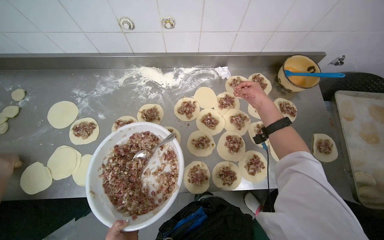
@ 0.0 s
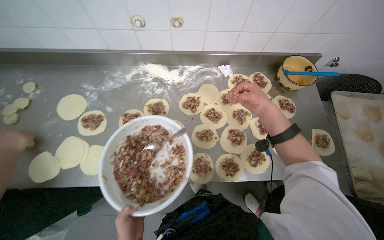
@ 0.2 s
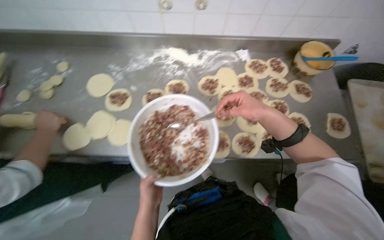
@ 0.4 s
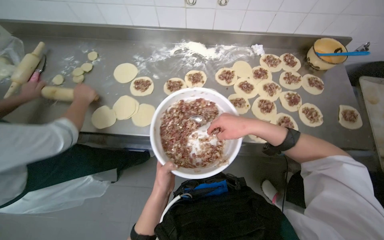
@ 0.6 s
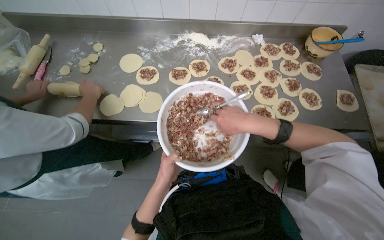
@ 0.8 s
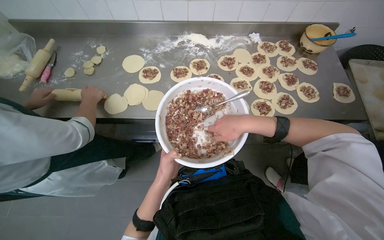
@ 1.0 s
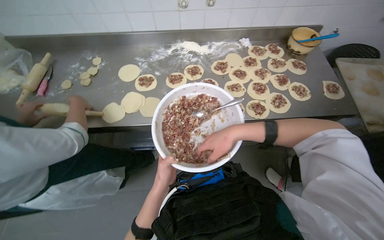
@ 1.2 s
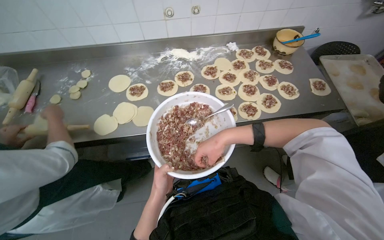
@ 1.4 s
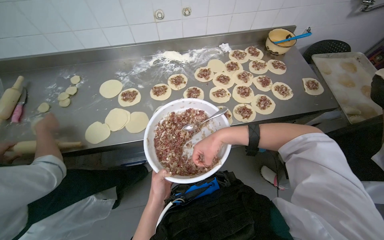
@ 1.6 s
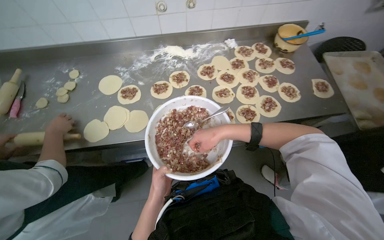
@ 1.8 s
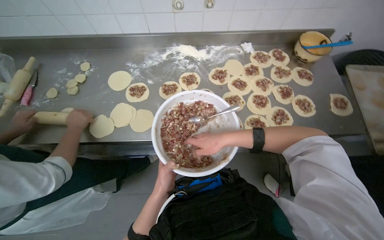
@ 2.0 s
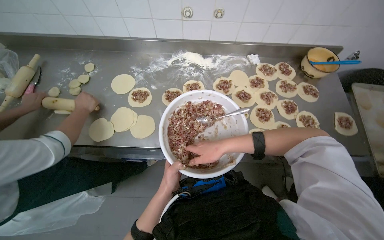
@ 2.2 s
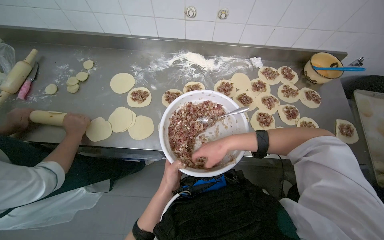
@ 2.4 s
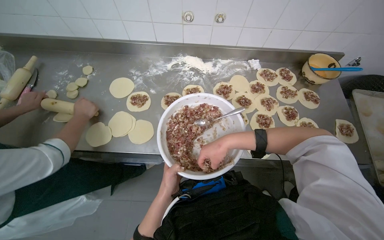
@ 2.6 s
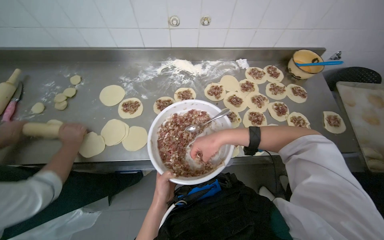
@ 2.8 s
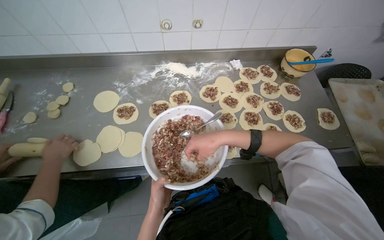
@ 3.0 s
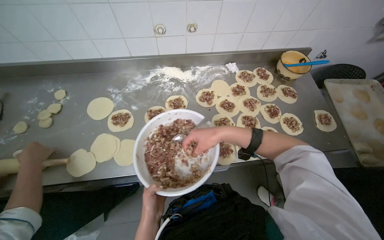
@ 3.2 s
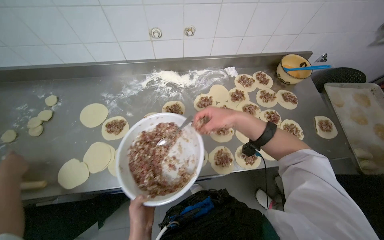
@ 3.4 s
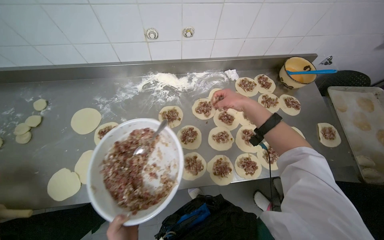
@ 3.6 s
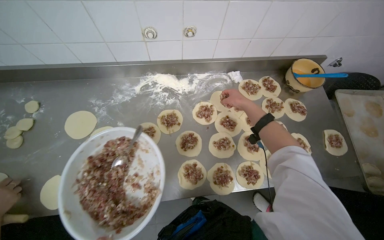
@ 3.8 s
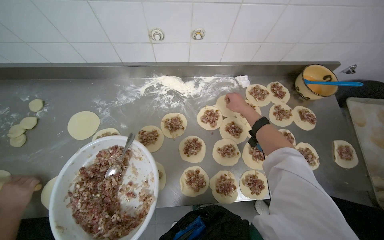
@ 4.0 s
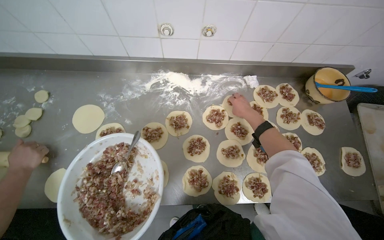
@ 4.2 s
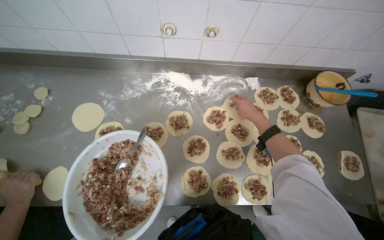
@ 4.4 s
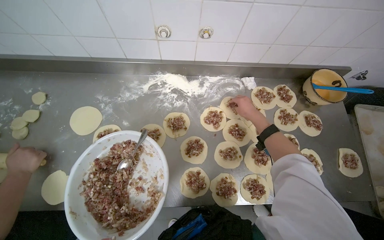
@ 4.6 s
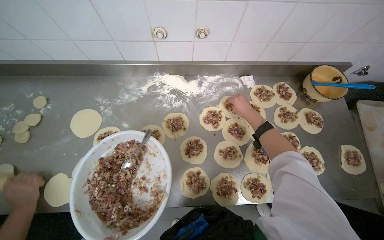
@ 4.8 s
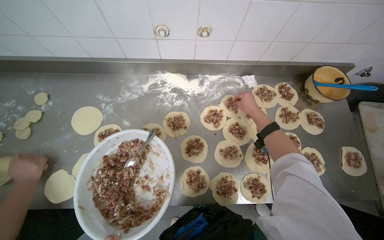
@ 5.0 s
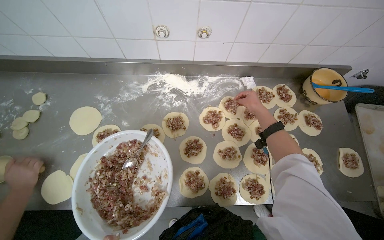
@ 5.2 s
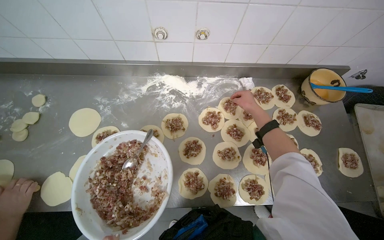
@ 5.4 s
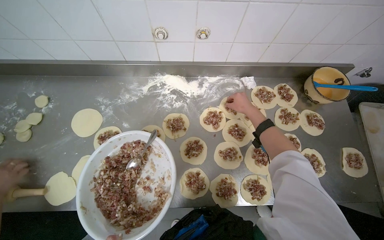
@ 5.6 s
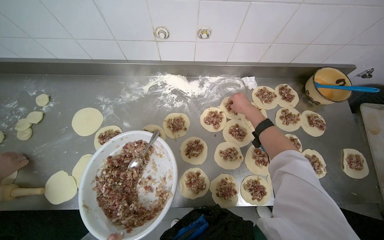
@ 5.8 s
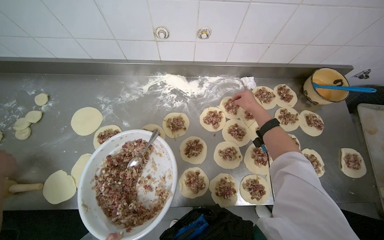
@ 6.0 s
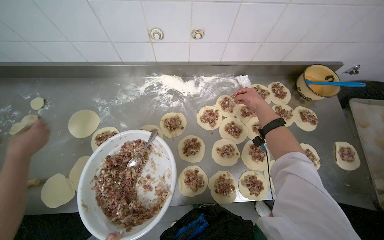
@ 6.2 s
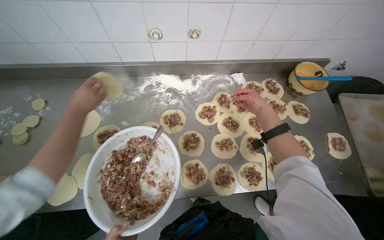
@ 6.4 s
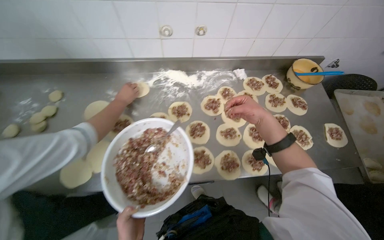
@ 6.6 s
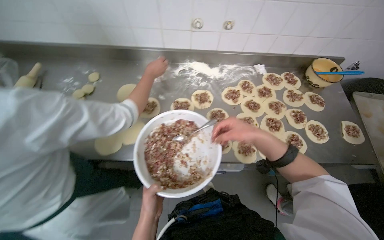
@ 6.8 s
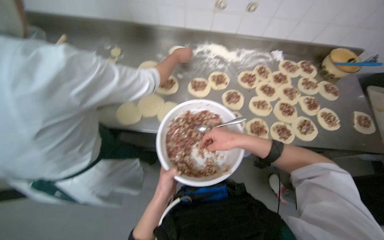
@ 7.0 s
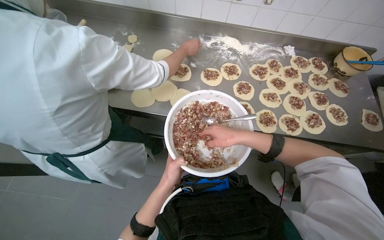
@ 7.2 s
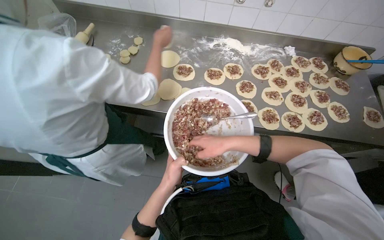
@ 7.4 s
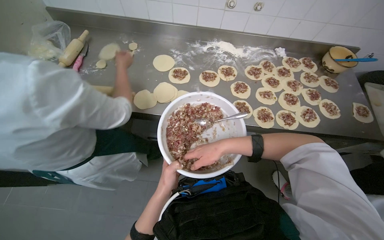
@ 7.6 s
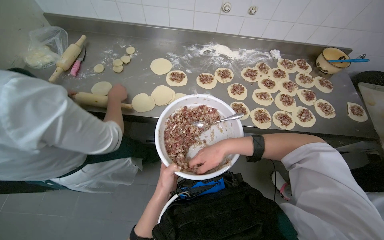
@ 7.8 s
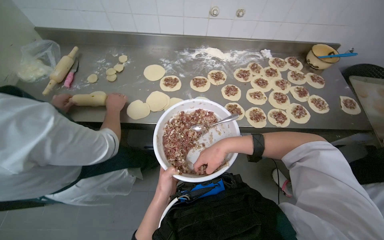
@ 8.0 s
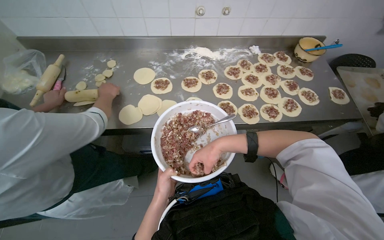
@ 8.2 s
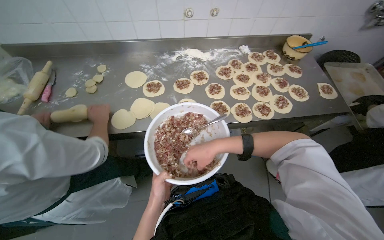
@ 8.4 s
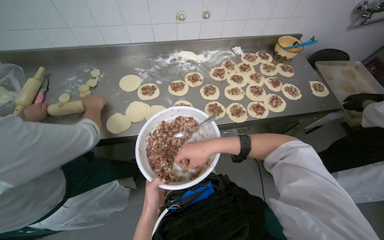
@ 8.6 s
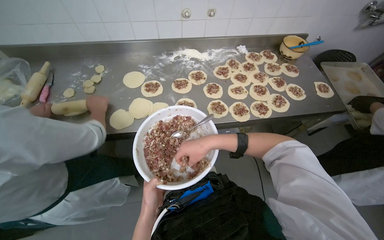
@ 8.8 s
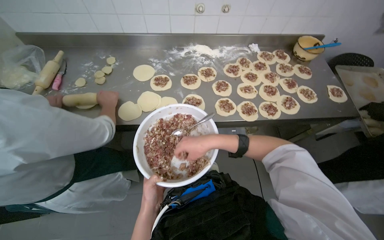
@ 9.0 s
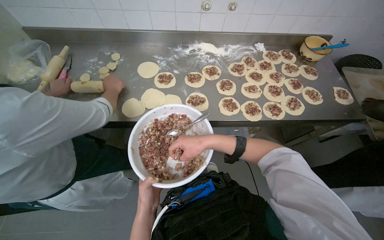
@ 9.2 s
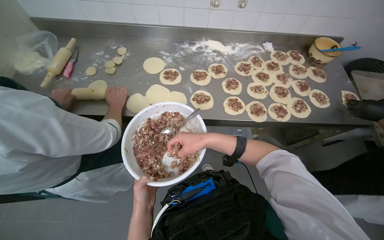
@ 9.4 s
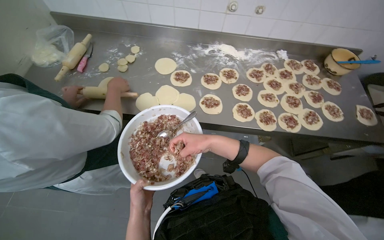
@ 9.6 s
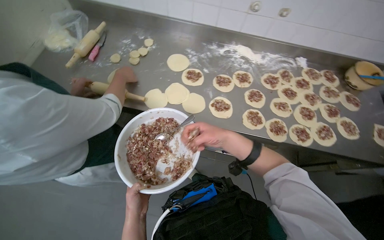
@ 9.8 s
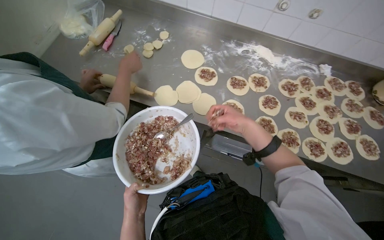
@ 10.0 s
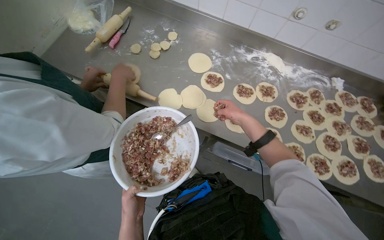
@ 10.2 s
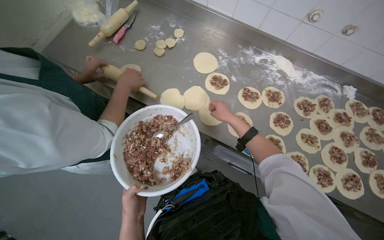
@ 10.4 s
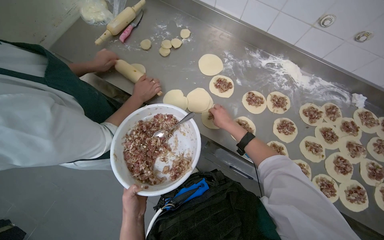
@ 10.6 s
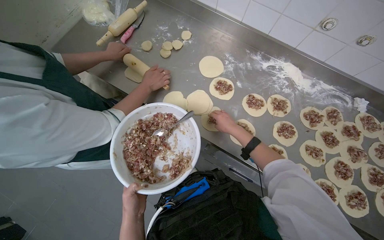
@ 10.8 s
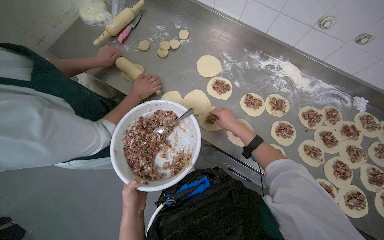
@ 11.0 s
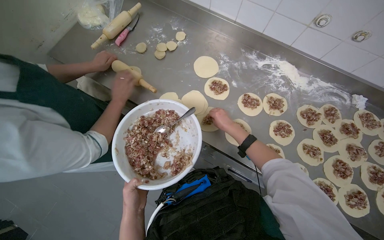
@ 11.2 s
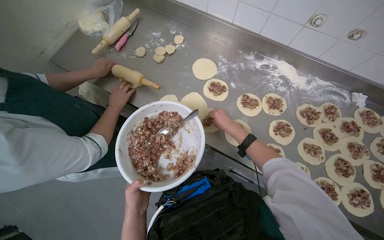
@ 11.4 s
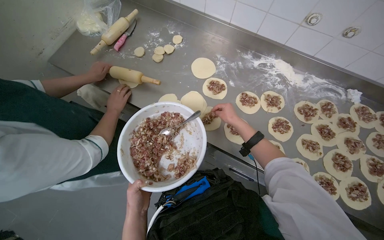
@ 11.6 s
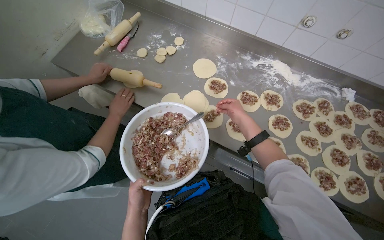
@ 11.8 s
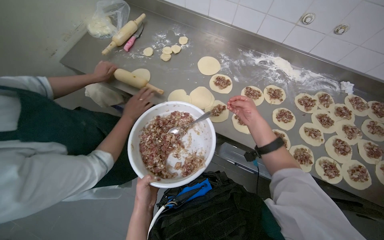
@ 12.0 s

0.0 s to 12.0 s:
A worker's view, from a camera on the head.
Job: preparing food.
The whole recording: Placing filling onto dough circles. The worker scoops meat filling from a bowl and places it onto flattened dough circles.
0.0 to 1.6 s: The camera is carried about 40 cm.
3.0 to 4.4 s: The right hand goes roughly 35 cm up the picture, farther from the camera and to the right.
6.0 to 7.6 s: The wearer moves roughly 50 cm.
9.0 to 10.4 s: Everything in view rotates about 30 degrees clockwise. The right hand moves farther from the camera and up the picture, about 35 cm.
10.4 to 12.0 s: The right hand shifts roughly 10 cm nearer to the camera.

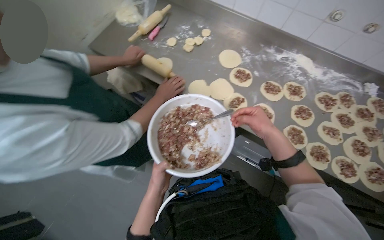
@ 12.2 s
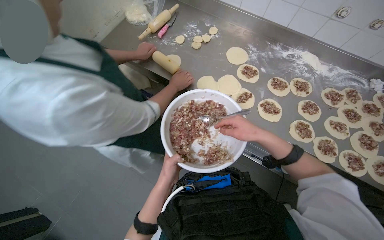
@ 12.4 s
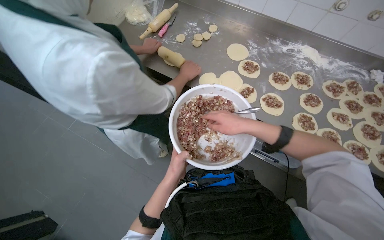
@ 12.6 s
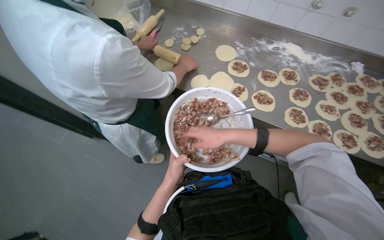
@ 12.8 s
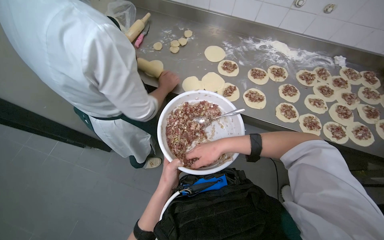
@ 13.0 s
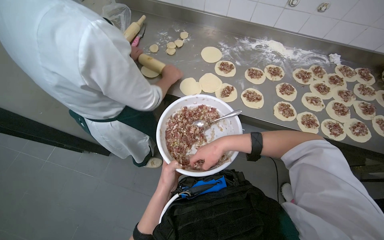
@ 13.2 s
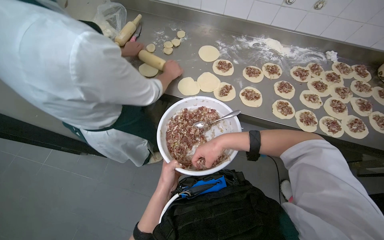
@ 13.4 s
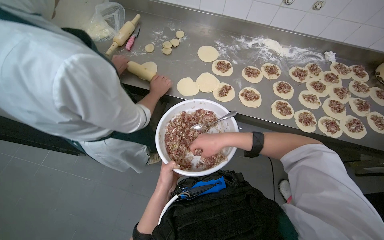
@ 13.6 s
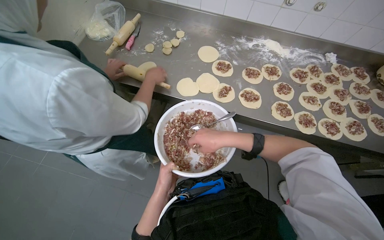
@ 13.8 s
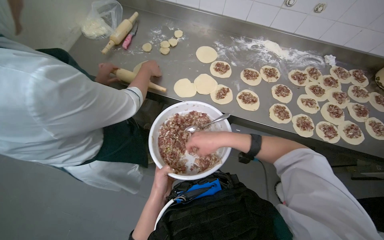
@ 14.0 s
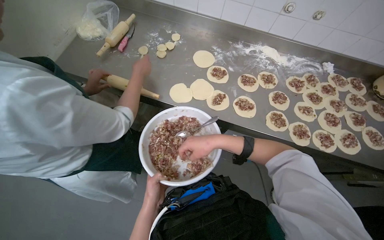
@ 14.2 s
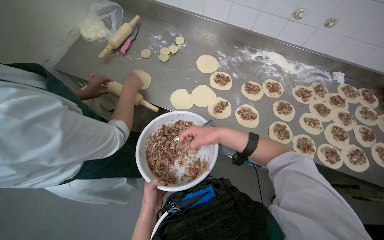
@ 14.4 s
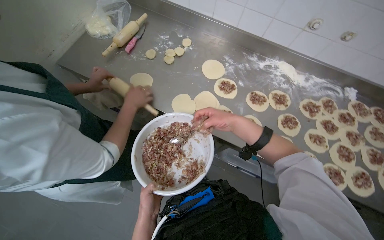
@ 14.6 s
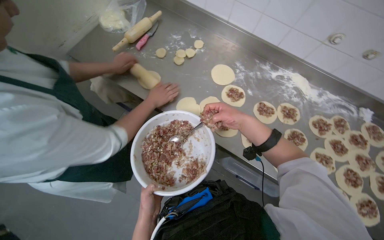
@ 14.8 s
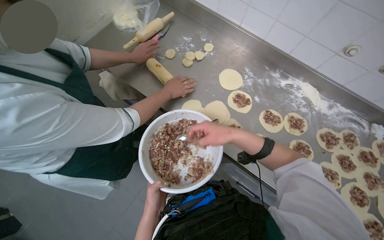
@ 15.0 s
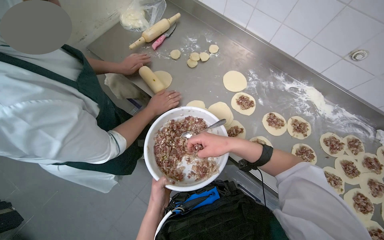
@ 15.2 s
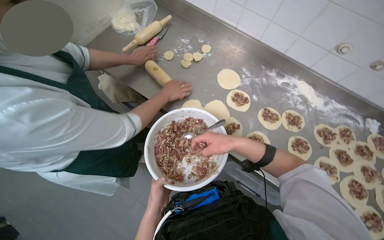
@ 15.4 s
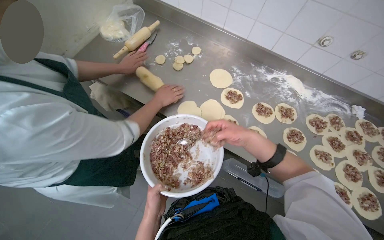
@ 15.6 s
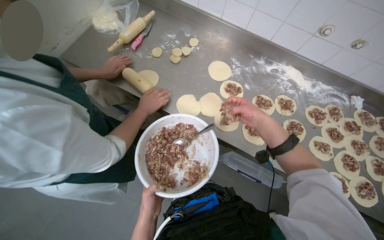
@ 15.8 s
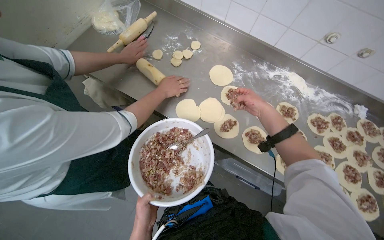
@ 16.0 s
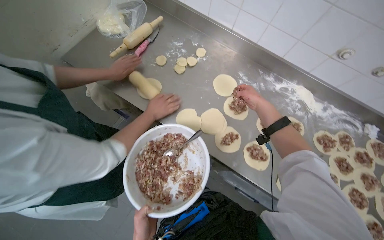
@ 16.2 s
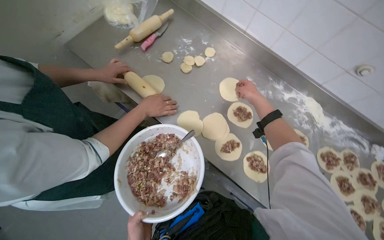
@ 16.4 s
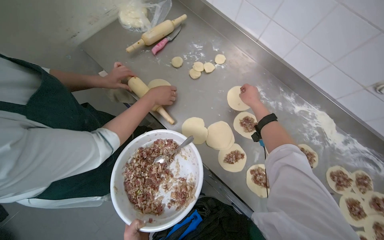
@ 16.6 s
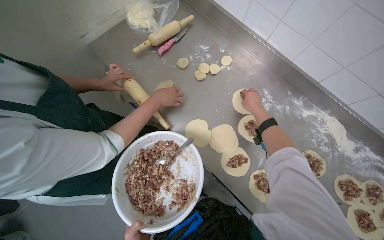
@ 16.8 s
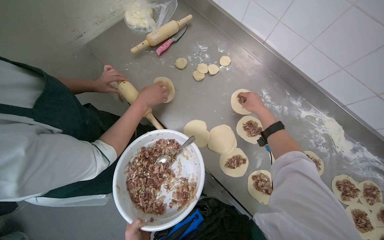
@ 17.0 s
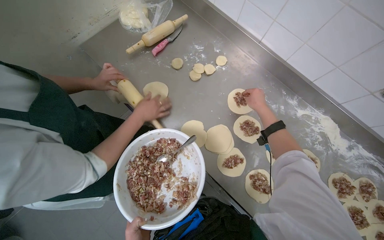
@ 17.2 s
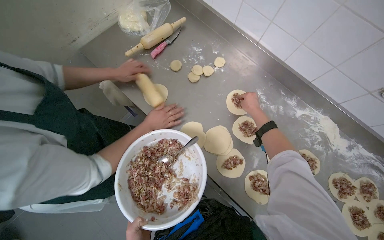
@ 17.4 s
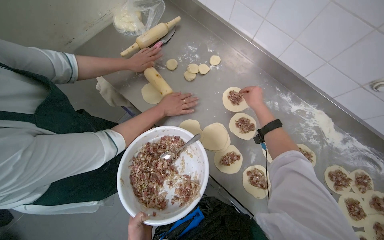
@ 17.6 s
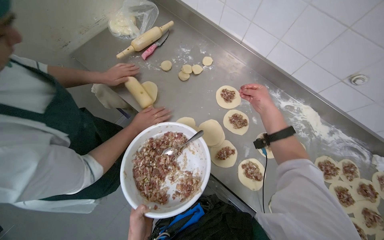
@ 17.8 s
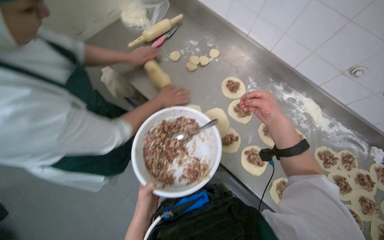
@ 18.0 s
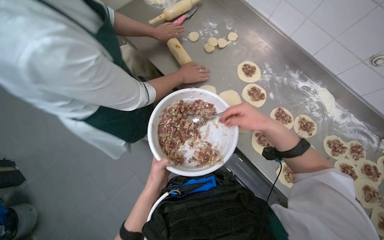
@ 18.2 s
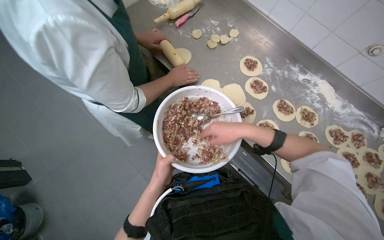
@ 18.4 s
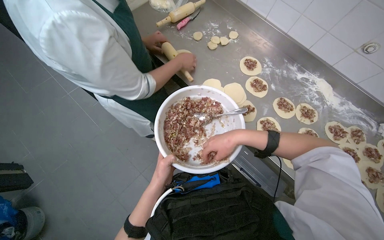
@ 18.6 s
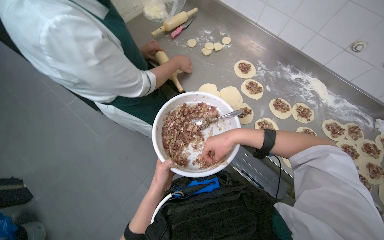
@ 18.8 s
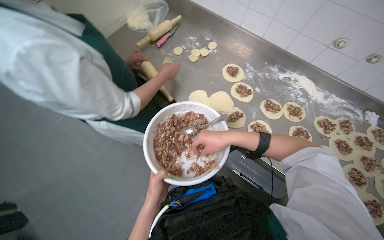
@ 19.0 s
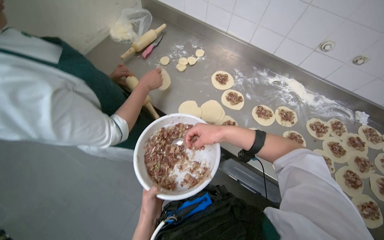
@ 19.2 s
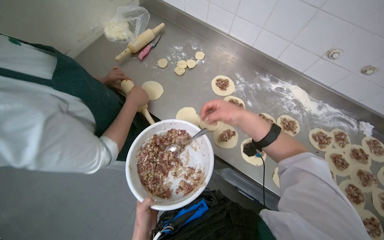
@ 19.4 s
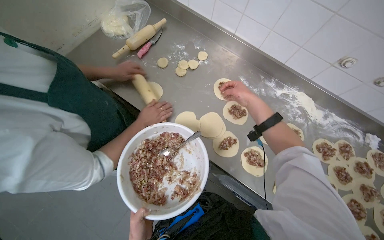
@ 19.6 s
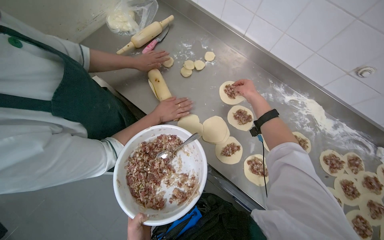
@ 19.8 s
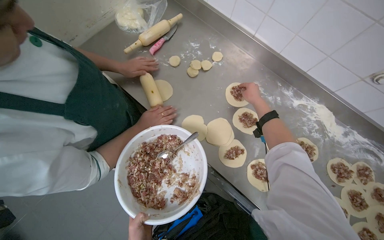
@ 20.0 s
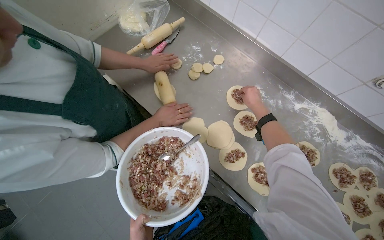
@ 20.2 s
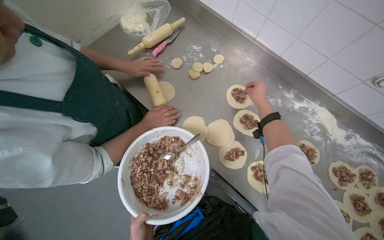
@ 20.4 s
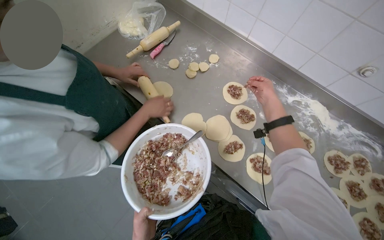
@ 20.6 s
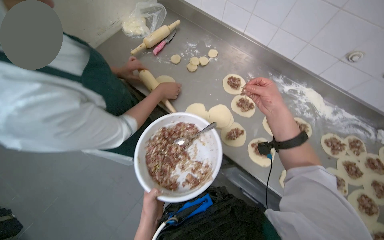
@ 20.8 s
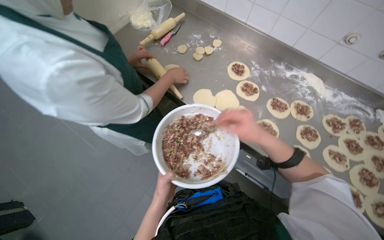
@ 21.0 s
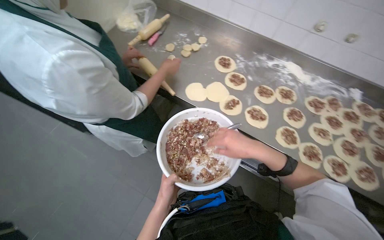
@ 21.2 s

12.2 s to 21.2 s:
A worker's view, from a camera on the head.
Job: preparing food.
The whole recording: Placing filling onto dough circles. The worker scoops meat filling from a bowl and places it onto flattened dough circles.
12.2 to 13.8 s: The right hand heads to the left, covering approximately 15 cm.
15.2 to 16.6 s: The right hand moves up the picture and farther from the camera, about 40 cm.
16.6 to 18.2 s: The right hand is displaced nearer to the camera, down the picture and to the left by approximately 40 cm.
18.2 to 19.8 s: The right hand heads farther from the camera and up the picture, covering some 25 cm.
19.8 to 21.2 s: The right hand moves down the picture, nearer to the camera and to the left, about 50 cm.
